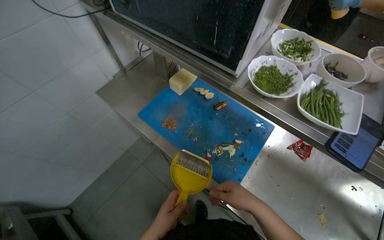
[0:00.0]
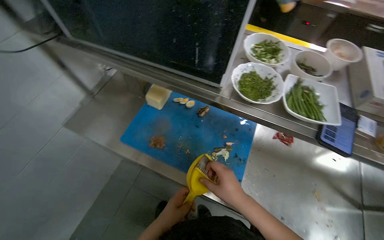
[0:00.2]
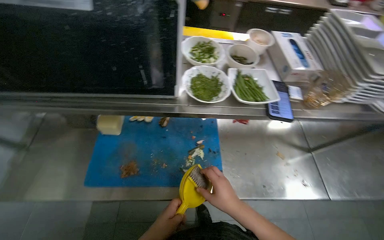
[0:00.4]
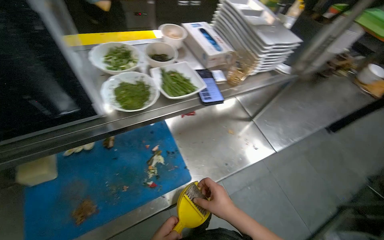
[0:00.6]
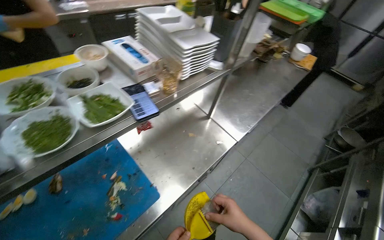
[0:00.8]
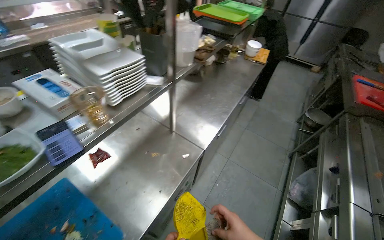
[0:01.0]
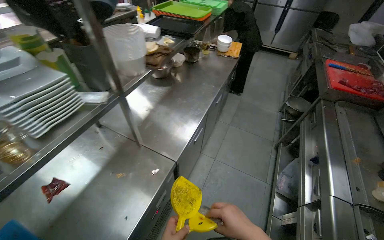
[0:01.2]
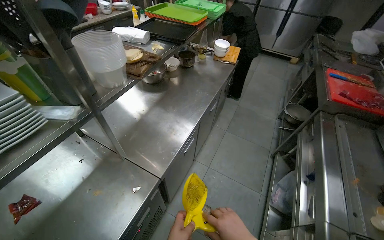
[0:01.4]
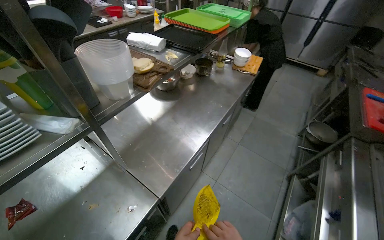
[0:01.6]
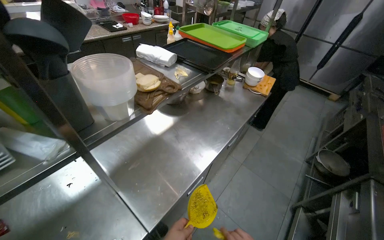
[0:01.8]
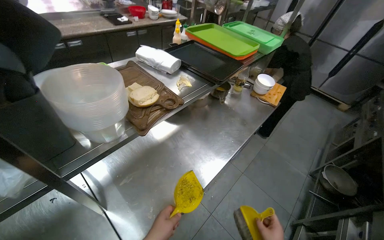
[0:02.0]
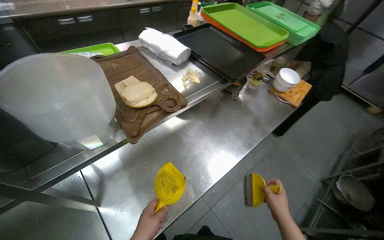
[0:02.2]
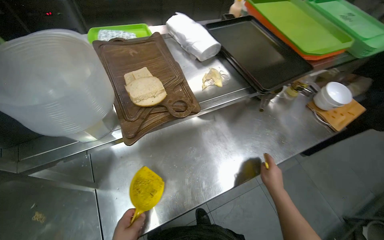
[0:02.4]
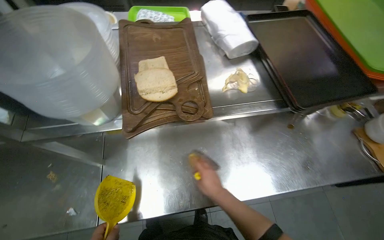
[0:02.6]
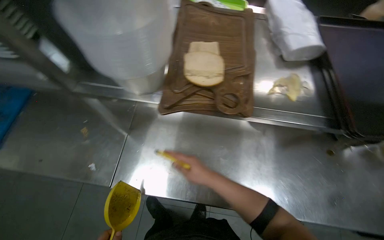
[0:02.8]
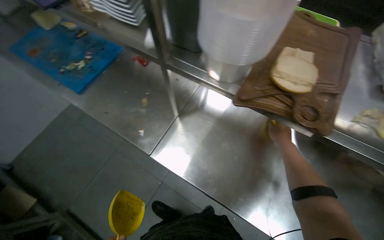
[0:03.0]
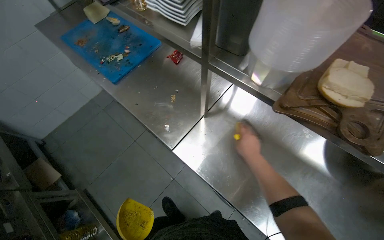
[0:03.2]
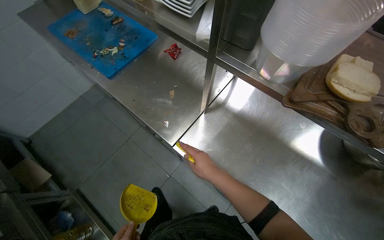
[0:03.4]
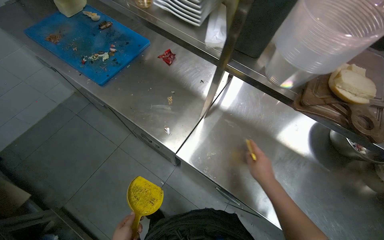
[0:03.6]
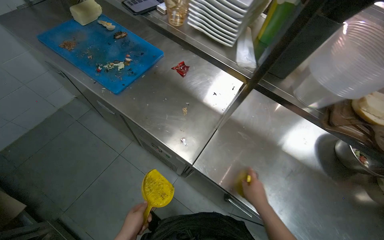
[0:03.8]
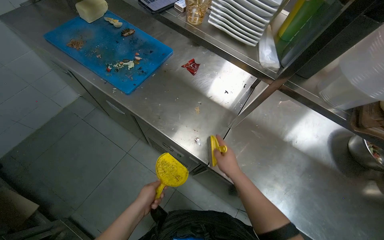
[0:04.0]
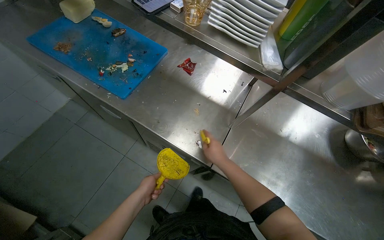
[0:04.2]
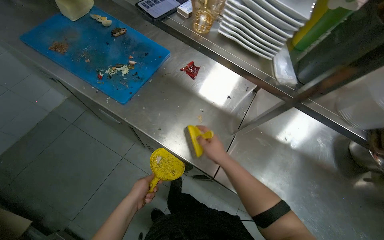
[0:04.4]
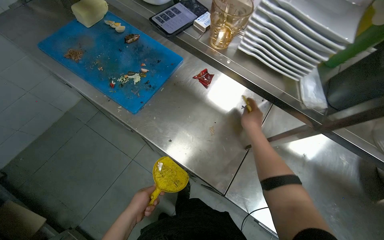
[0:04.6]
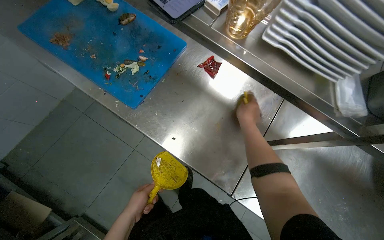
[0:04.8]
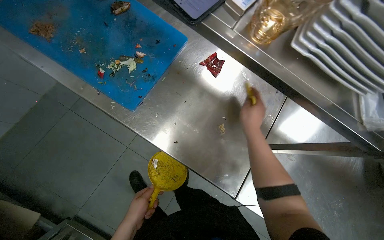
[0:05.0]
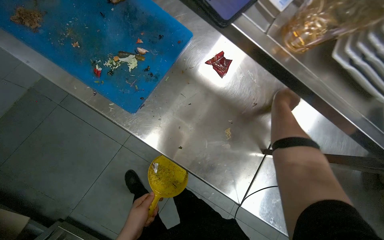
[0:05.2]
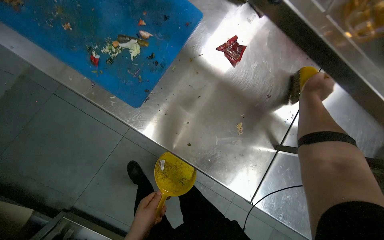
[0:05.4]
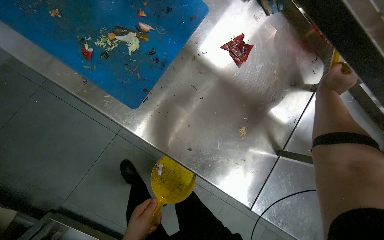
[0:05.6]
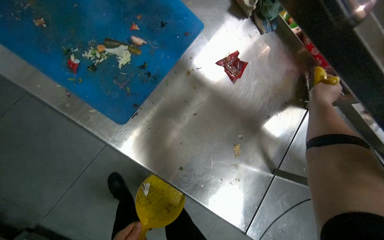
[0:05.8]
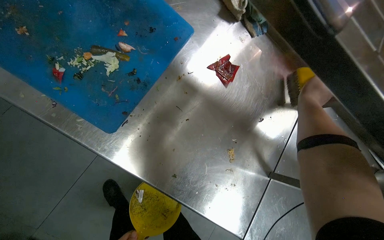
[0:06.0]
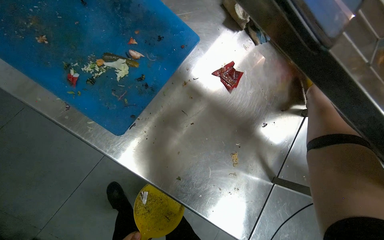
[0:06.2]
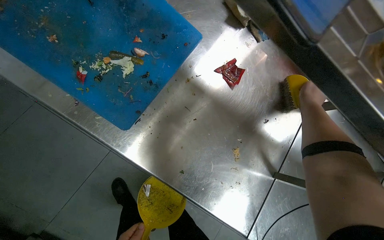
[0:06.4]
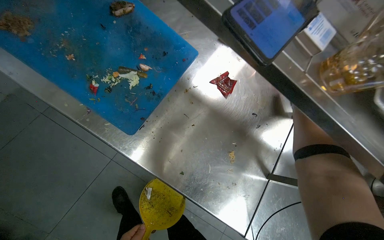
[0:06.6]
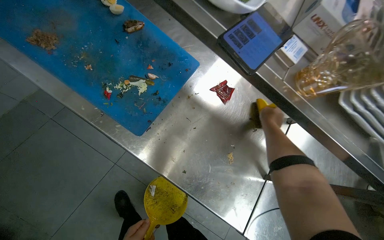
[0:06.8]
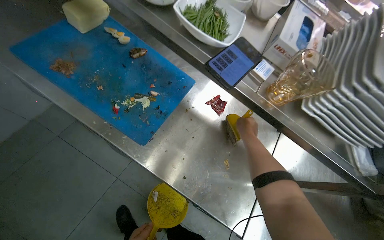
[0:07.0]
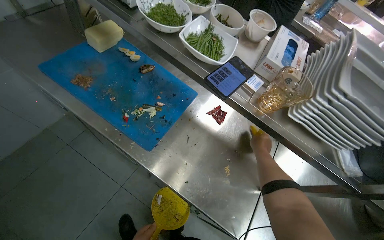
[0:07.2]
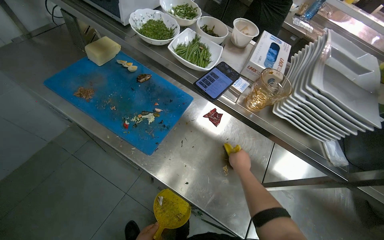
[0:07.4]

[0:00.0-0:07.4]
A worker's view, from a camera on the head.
Job: preparing food.
The whole recording: Preparing and portioning various ingredients. The worker prepares and portions various ingredients, including fried potatoes, chopped vegetables, and meat, onto plates.
0:00.0 to 0:01.4: The camera travels approximately 50 cm. The head turns to the right by roughly 100 degrees.
0:01.4 to 0:03.0: The camera travels about 50 cm. The head turns to the left by about 95 degrees.
0:03.0 to 0:04.4: The wearer moves to the left, some 40 cm.
0:04.4 to 0:06.0: The camera travels approximately 40 cm. The view tips downward by approximately 15 degrees.
0:06.0 to 0:07.4: The view tilts roughly 20 degrees upward. The right hand is displaced to the left and down the picture by approximately 25 cm.

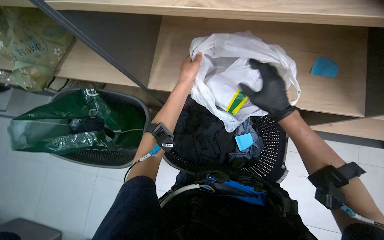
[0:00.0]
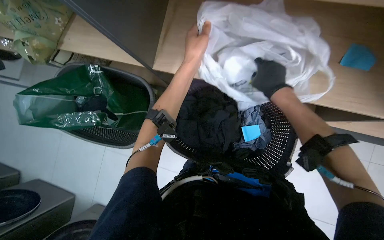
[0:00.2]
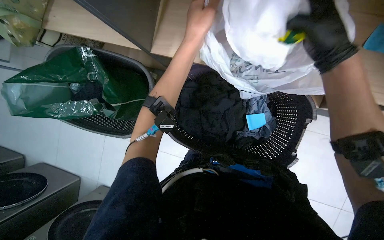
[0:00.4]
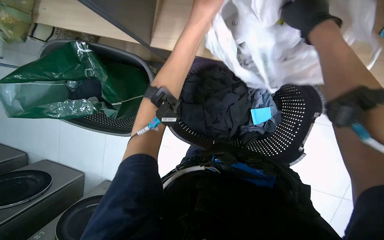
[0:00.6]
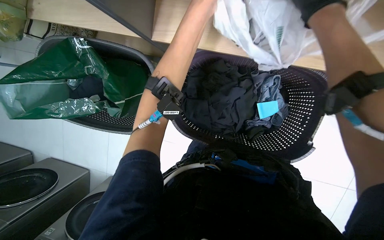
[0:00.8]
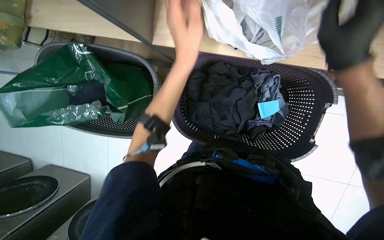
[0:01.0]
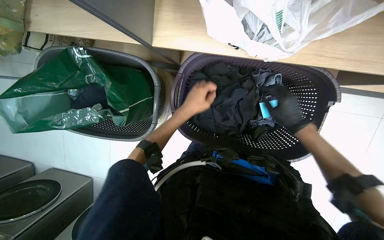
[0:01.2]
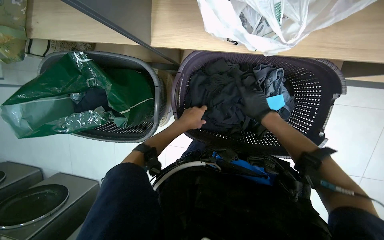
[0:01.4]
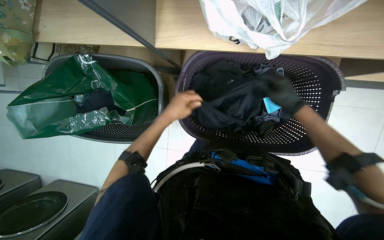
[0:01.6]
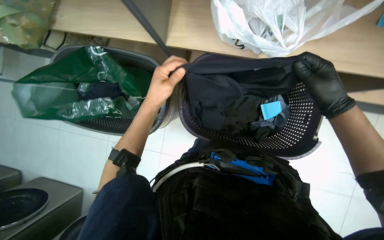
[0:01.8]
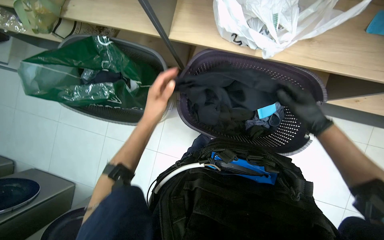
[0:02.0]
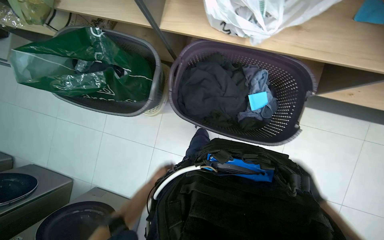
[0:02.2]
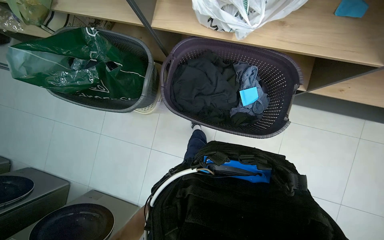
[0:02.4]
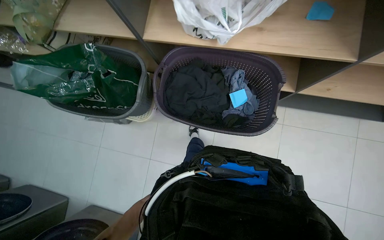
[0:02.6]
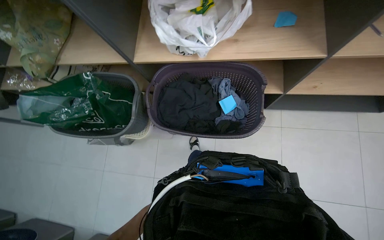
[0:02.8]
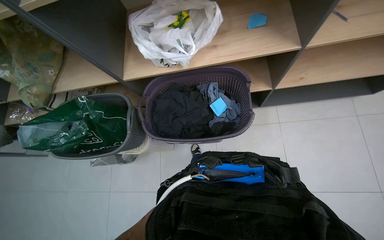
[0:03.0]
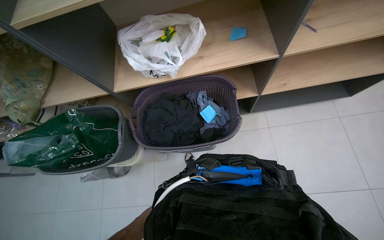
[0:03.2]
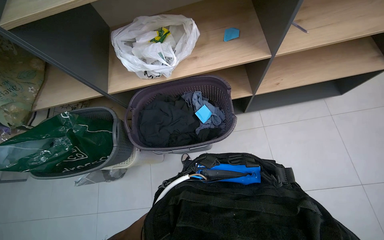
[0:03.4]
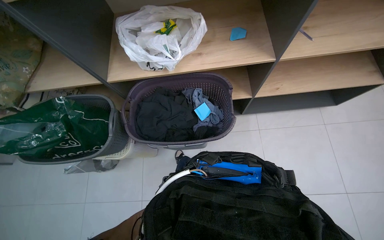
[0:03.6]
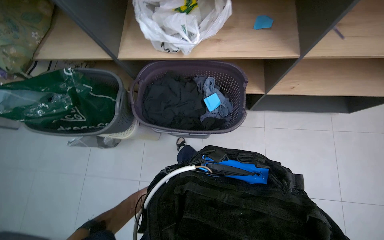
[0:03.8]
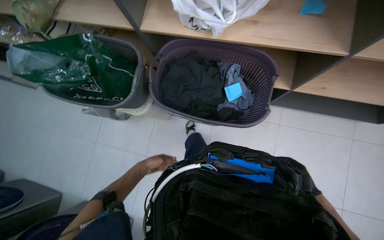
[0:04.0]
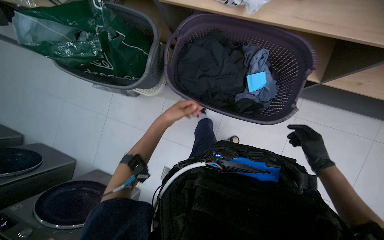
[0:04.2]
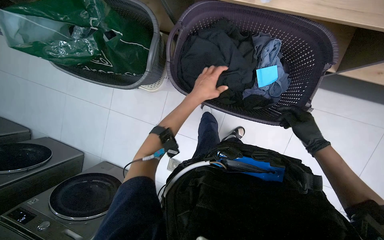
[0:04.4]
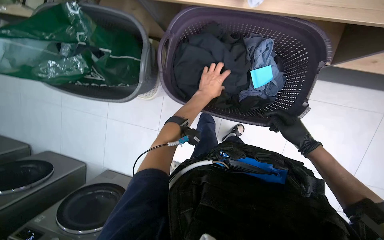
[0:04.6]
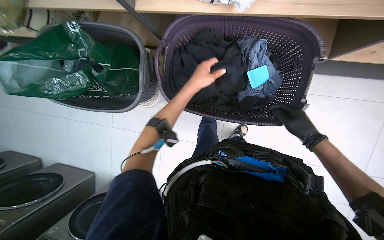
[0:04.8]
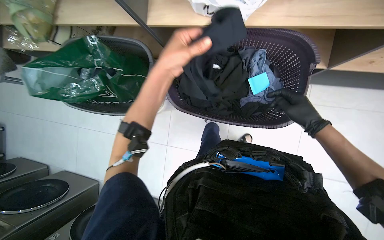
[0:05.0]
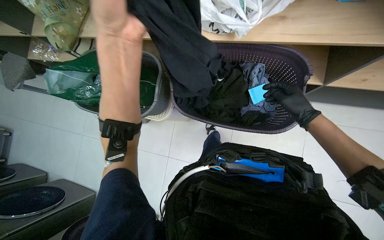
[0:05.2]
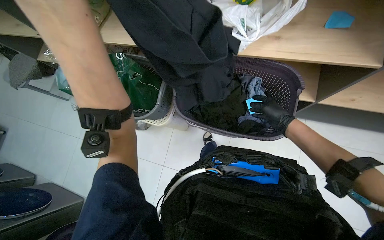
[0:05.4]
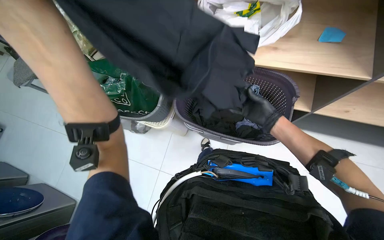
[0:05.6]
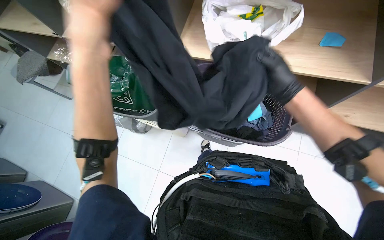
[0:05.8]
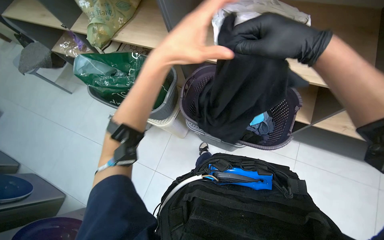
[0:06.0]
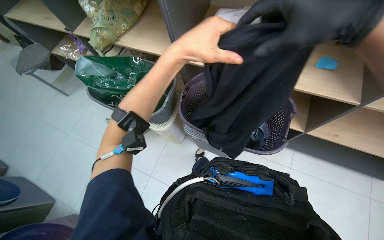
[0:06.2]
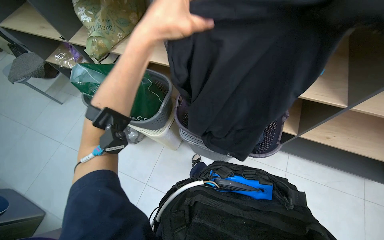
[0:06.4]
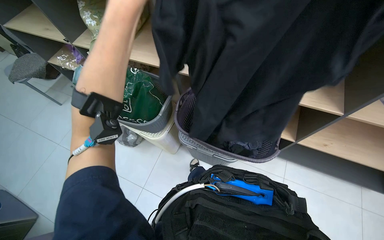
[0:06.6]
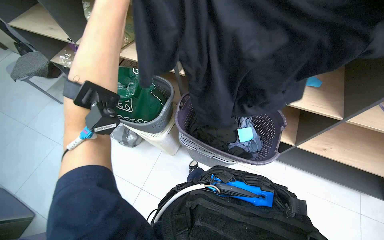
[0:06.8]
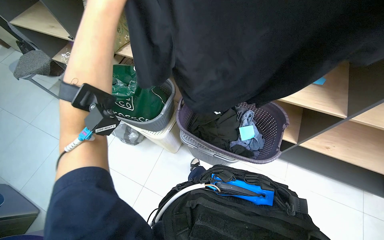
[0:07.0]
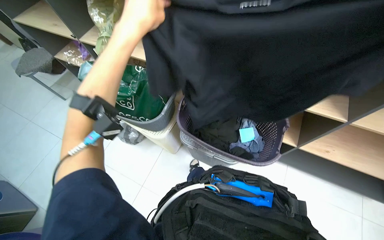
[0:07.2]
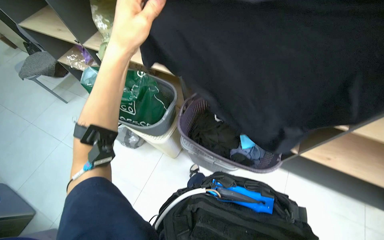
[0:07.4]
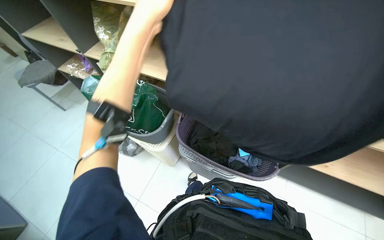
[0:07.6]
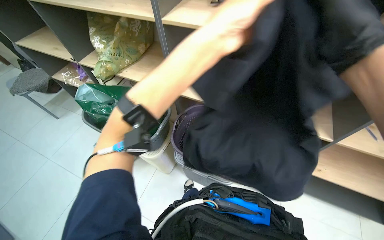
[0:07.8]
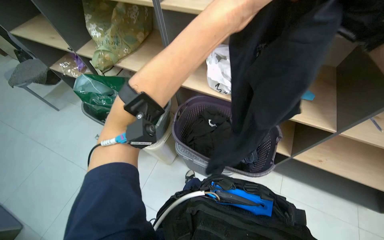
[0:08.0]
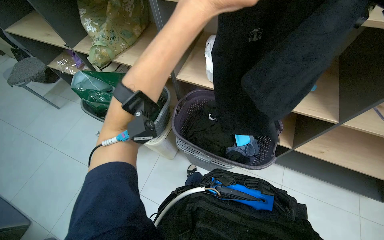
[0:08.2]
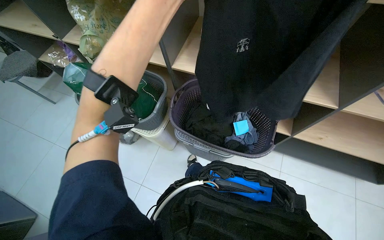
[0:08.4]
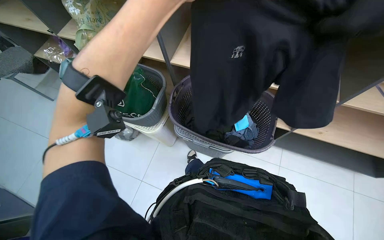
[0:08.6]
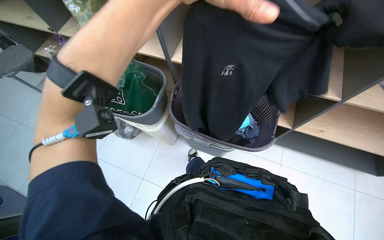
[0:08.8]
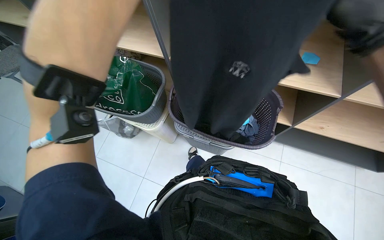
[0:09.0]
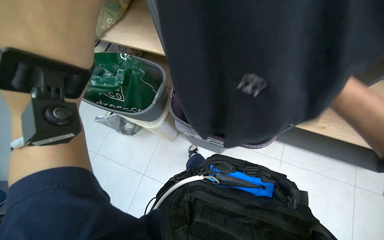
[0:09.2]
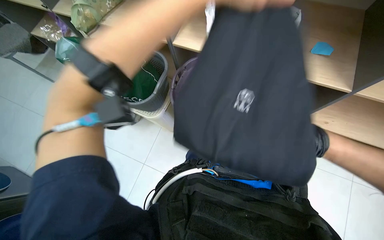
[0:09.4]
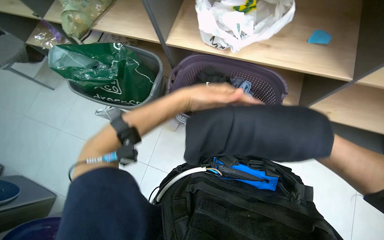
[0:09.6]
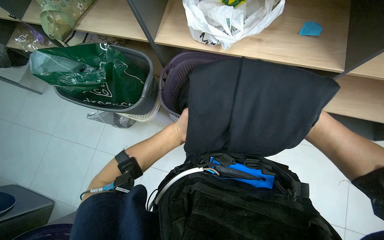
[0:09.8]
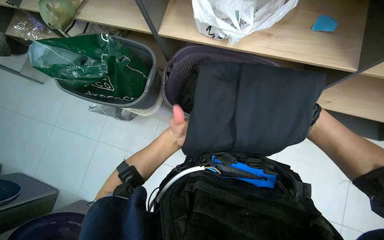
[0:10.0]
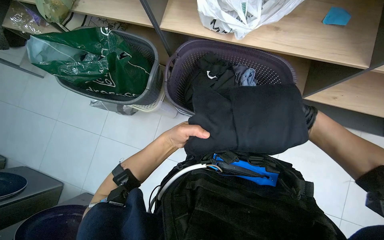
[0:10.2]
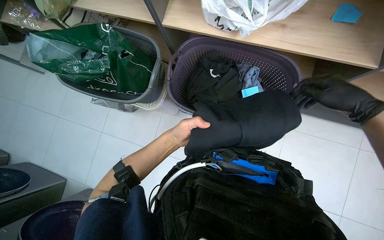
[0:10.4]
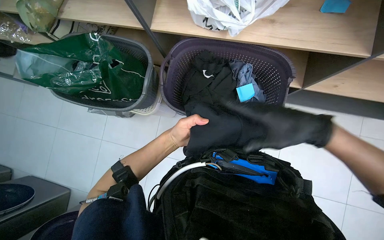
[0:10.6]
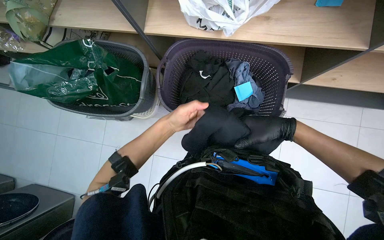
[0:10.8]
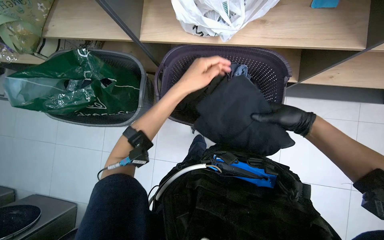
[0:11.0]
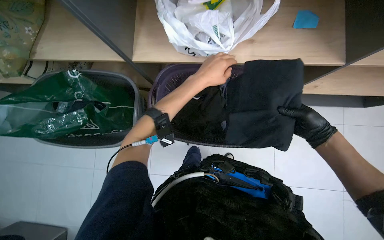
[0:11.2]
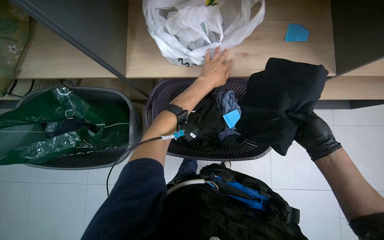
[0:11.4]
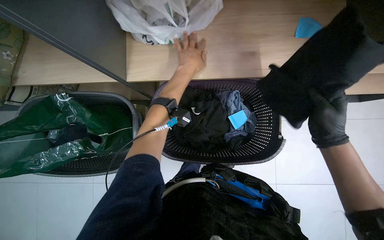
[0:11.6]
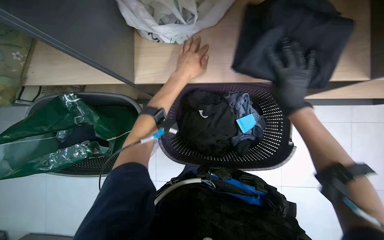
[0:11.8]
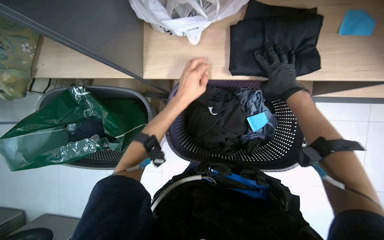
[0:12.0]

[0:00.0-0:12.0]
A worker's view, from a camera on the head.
Job: managing laundry.
The whole recording: Sorting clothes from laundry basket. The worker sorts clothes by picking them from bags and inspecting them before placing them into laundry baskets.
0:00.0 to 0:01.6: The view tips downward by about 15 degrees. The left hand travels down the picture and to the left by approximately 20 cm.
0:01.6 to 0:03.0: The camera pitches upward, by about 25 degrees.
0:03.0 to 0:04.4: The camera pitches downward, by some 20 degrees.
0:04.4 to 0:06.0: The camera pitches upward, by roughly 25 degrees. The left hand is displaced nearer to the camera by some 35 cm. Meanwhile the right hand goes about 50 cm nearer to the camera, to the left and up the picture.
0:06.0 to 0:07.6: The camera pitches upward, by about 15 degrees.
0:09.0 to 0:10.4: The view tilts about 15 degrees downward.
0:10.4 to 0:12.0: The right hand travels farther from the camera and up the picture by some 30 cm; the left hand goes some 35 cm up the picture.
